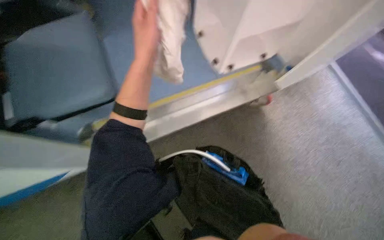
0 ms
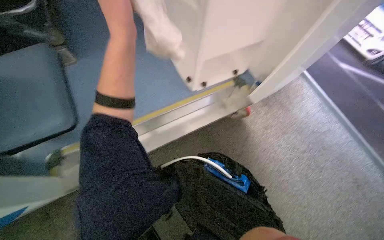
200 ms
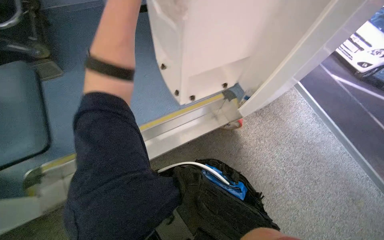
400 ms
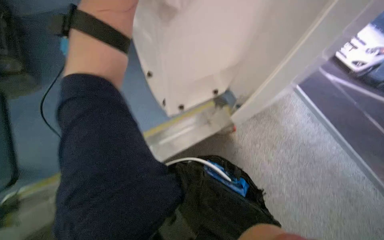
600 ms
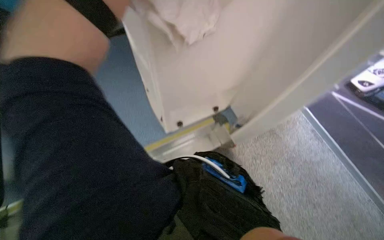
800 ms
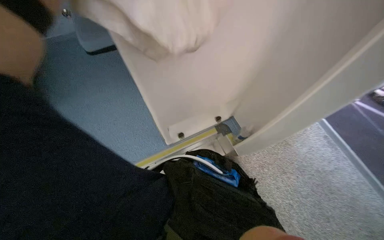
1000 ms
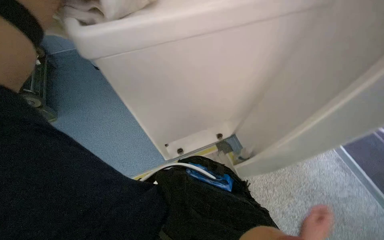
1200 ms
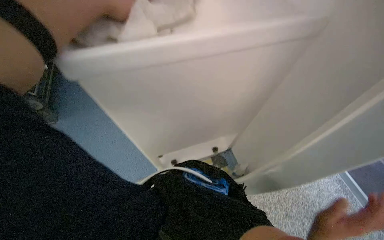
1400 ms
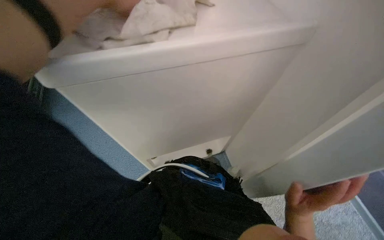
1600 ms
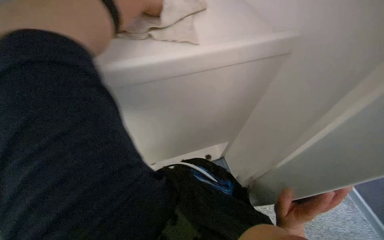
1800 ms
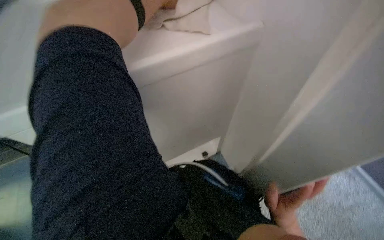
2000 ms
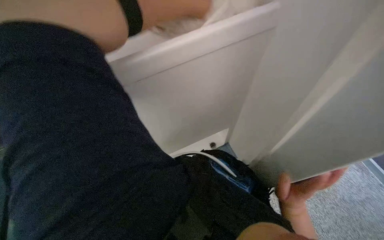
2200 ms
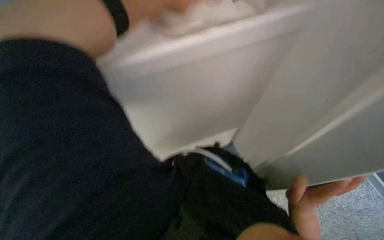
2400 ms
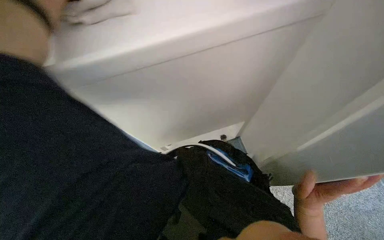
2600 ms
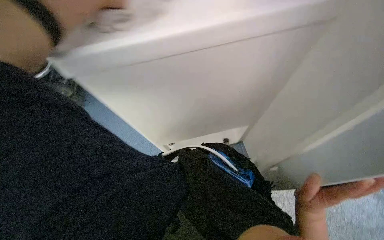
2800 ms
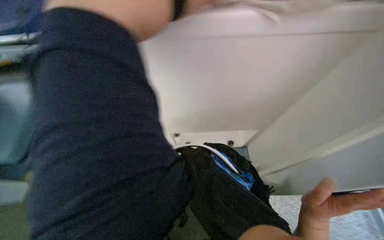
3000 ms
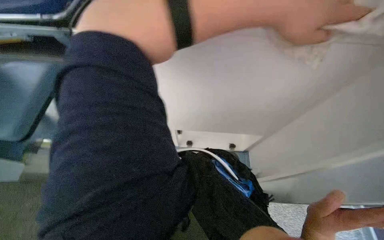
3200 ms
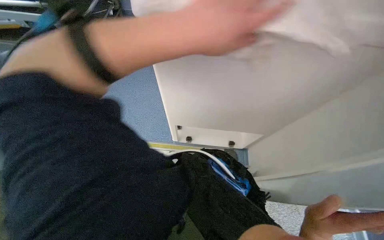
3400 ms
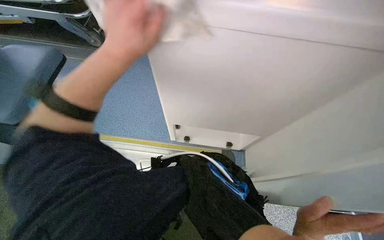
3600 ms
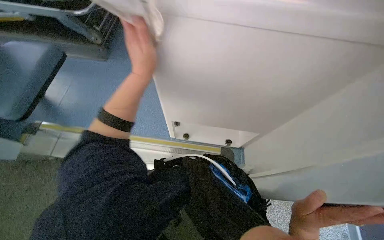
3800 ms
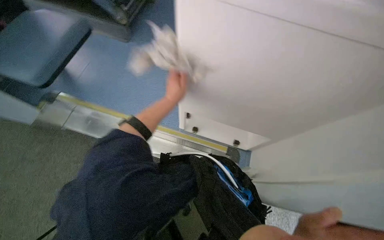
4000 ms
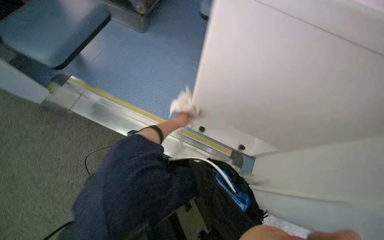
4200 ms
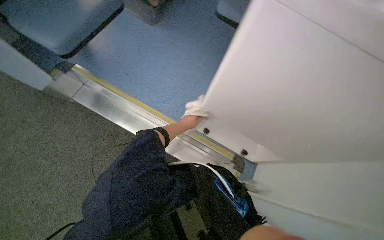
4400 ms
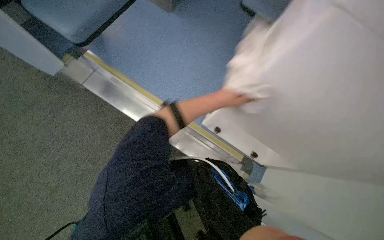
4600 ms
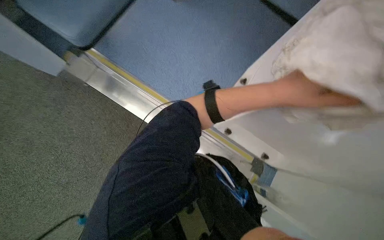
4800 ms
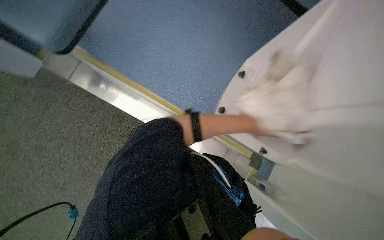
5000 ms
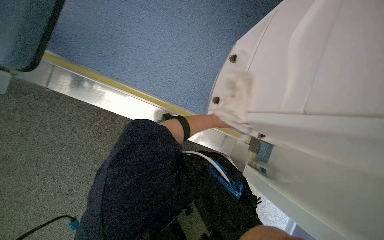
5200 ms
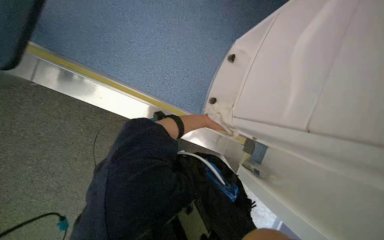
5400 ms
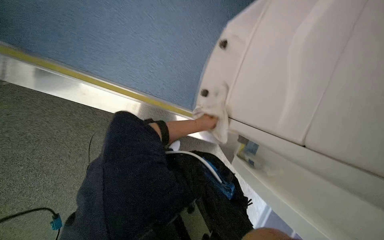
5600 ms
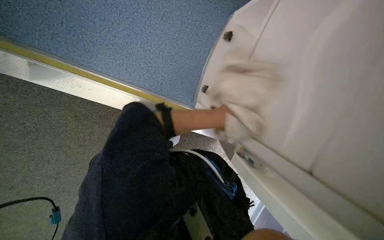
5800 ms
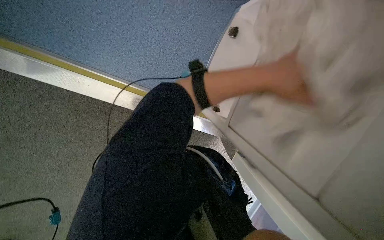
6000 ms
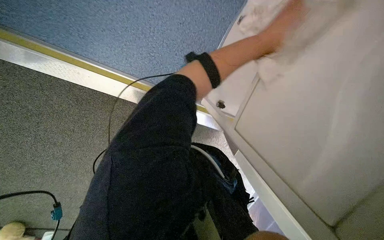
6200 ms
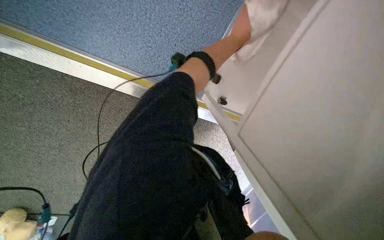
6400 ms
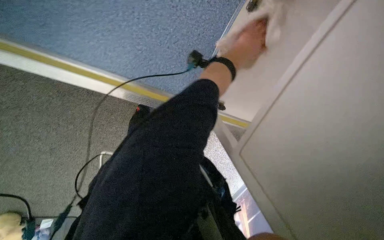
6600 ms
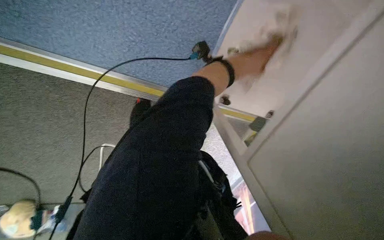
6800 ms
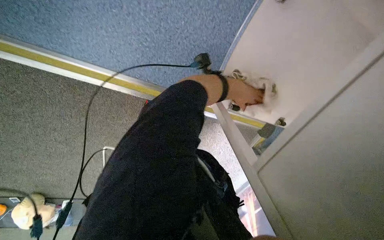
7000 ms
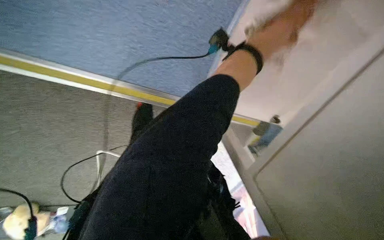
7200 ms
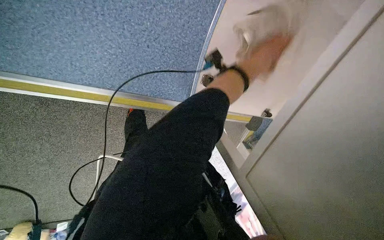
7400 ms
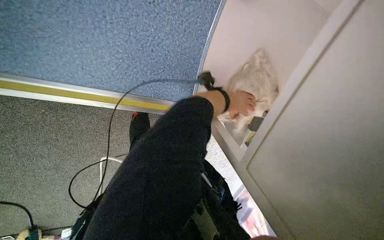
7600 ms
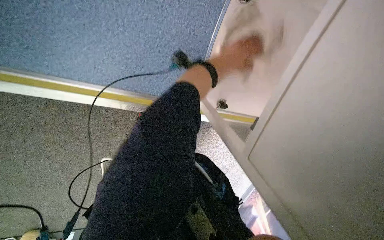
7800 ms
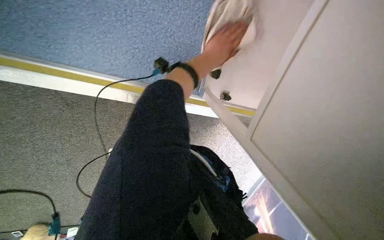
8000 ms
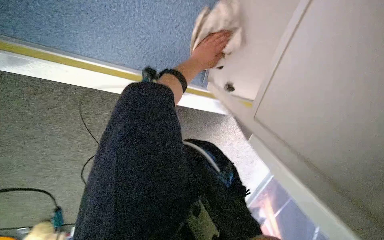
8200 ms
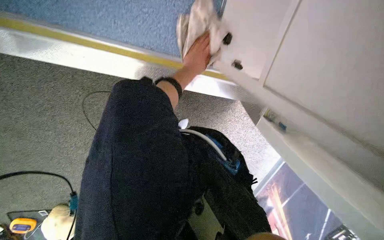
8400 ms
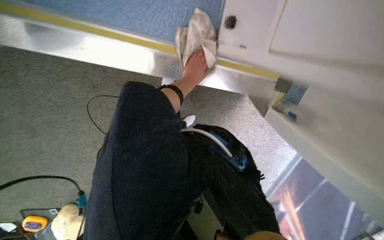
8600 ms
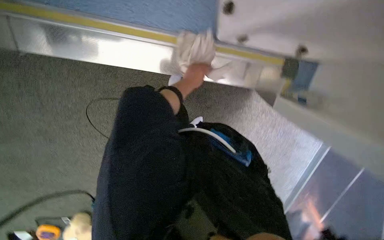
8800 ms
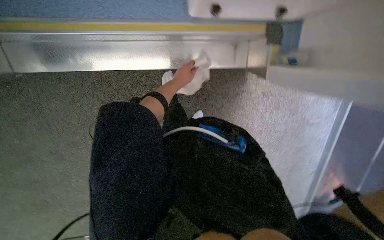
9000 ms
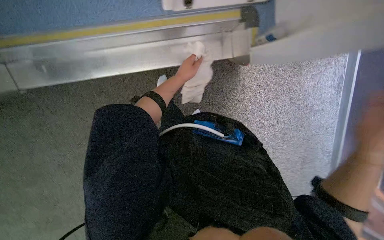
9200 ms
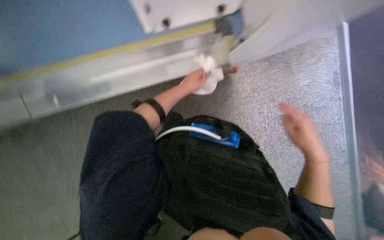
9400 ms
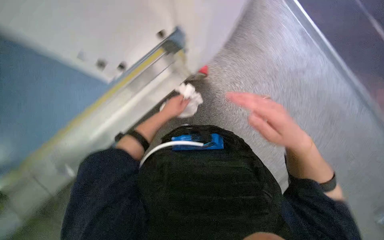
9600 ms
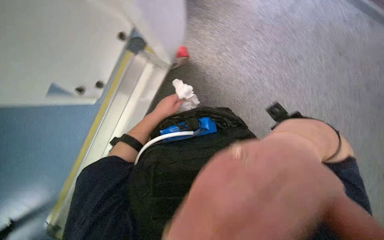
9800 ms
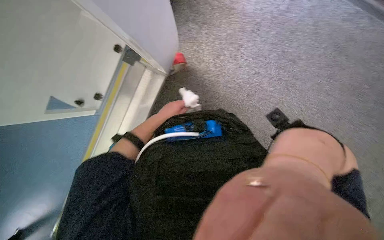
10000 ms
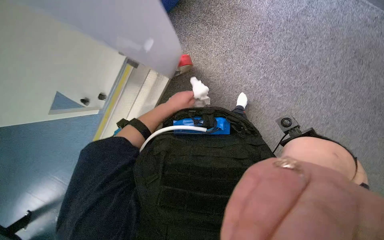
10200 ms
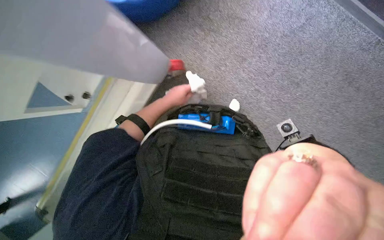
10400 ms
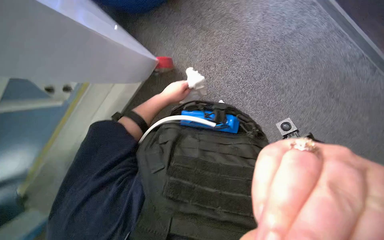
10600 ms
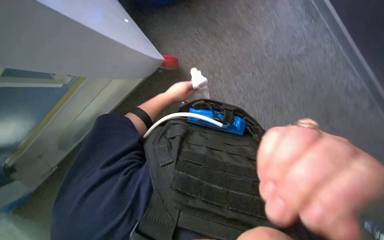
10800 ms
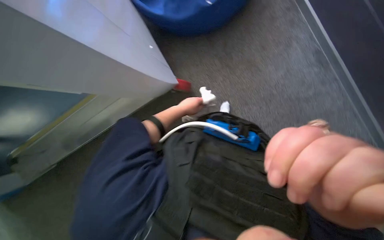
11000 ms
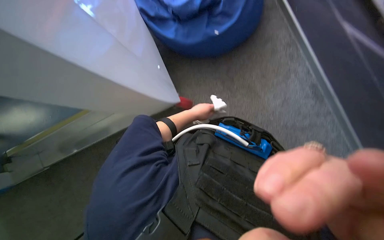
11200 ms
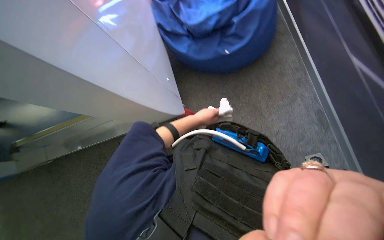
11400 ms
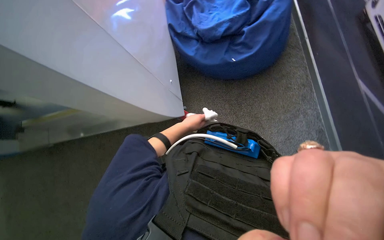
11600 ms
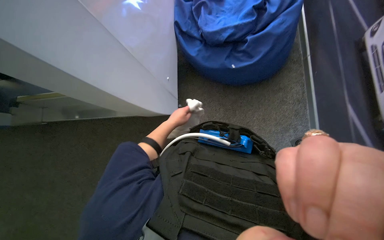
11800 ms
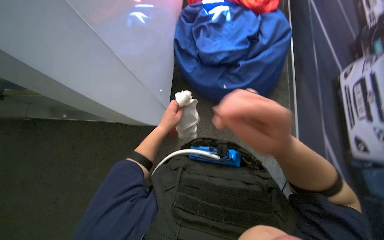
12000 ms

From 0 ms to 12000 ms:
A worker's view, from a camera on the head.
Job: wiping surfaces.
The whole recording: Wiping vehicle interior surfaces. The worker wipes various surfaces inside the vehicle, including the stretcher frame, panels, and a cabinet.
From 0 ms to 1600 ms: The wearer moves approximately 40 cm. The wearer looks approximately 25 degrees further upward.
From 4400 ms to 6000 ms: The camera pitches downward, by roughly 25 degrees.
From 7600 ms to 9000 ms: The view pans to the left by some 15 degrees. The left hand moves to the left, about 25 cm.
From 9000 ms to 10400 ms: The head travels about 40 cm.

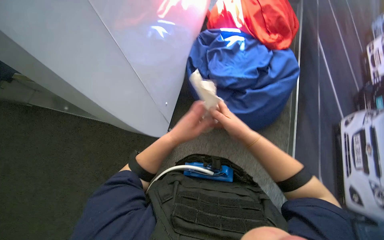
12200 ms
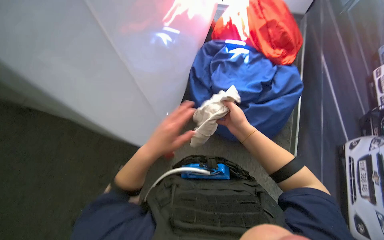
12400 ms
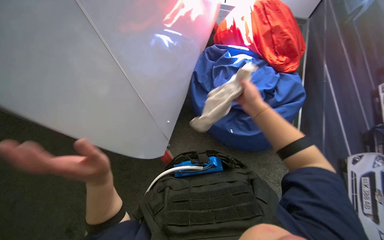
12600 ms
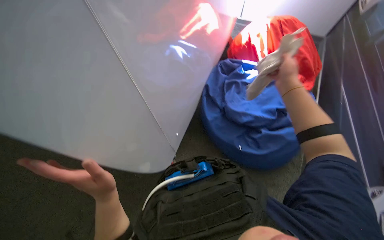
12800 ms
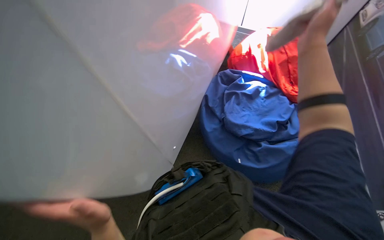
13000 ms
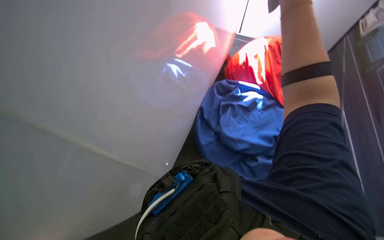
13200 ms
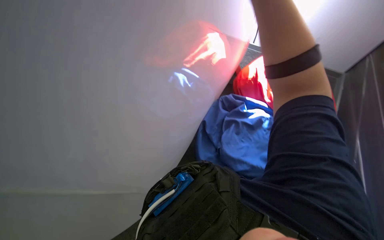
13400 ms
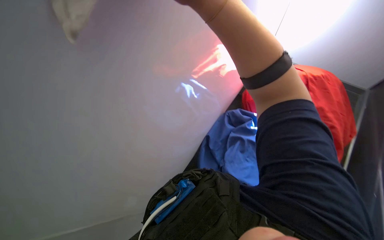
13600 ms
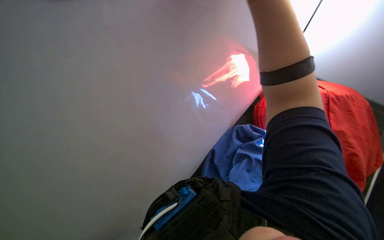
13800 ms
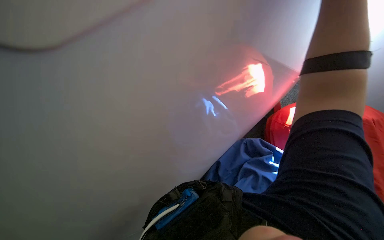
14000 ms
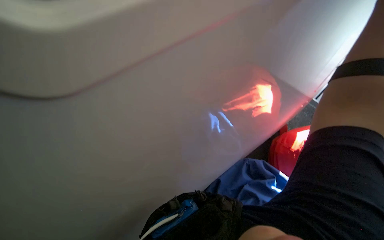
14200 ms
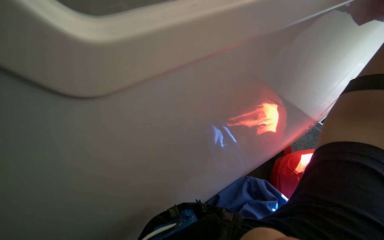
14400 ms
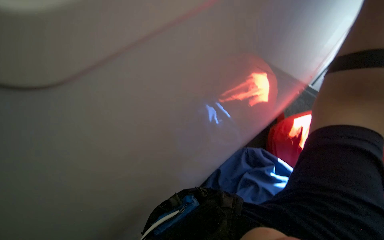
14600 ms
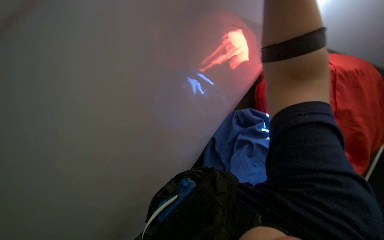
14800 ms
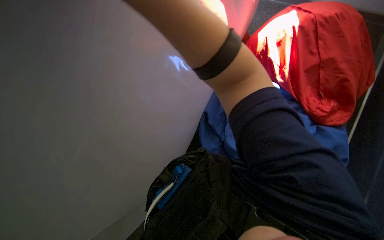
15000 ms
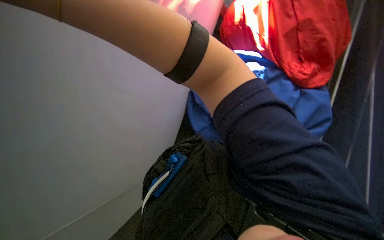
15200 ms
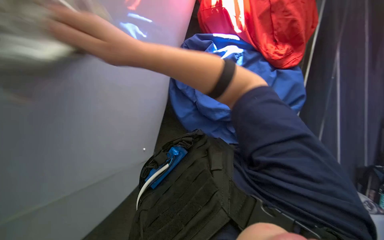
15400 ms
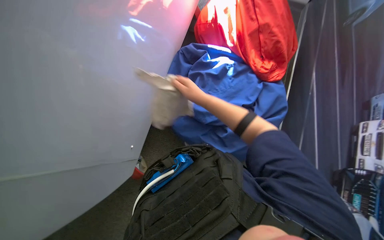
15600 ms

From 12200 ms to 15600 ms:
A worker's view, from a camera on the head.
Job: wiping surfaces.
The whole recording: Wiping vehicle interior surfaces. The worker wipes various surfaces inside the vehicle, including the stretcher frame, panels, and a cabinet.
From 12200 ms to 13800 ms: The wearer moves about 80 cm. The wearer's head swings about 25 degrees to the left.
From 13800 ms to 15600 ms: The wearer looks about 35 degrees further to the right. The view tips downward by roughly 30 degrees.

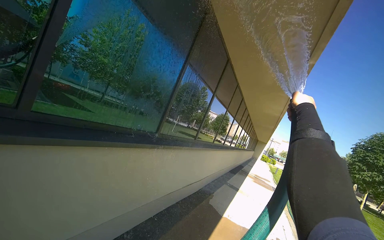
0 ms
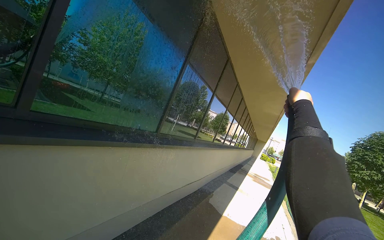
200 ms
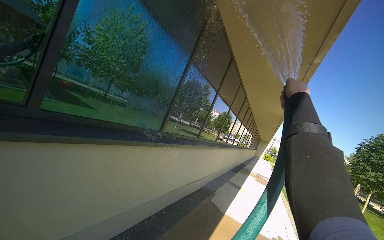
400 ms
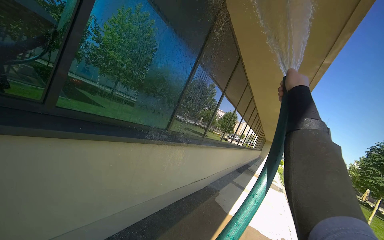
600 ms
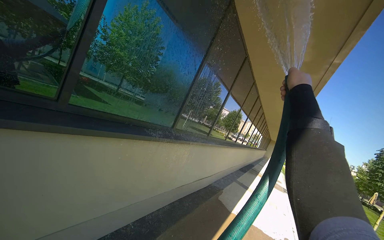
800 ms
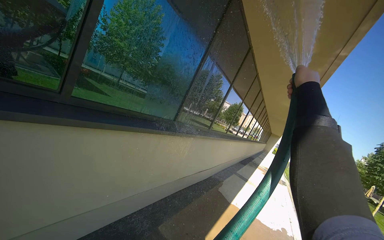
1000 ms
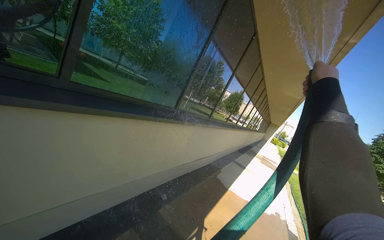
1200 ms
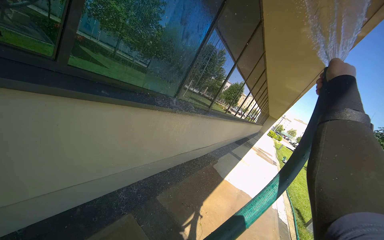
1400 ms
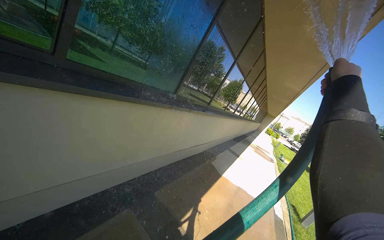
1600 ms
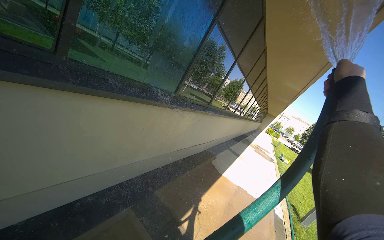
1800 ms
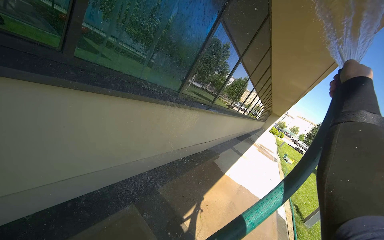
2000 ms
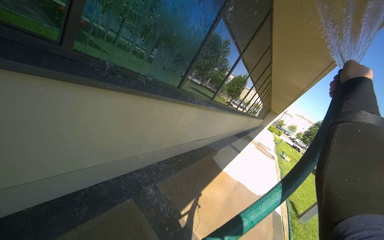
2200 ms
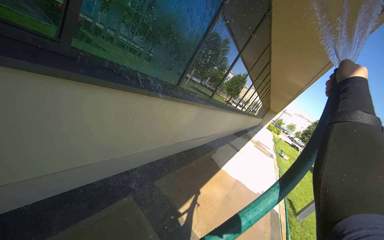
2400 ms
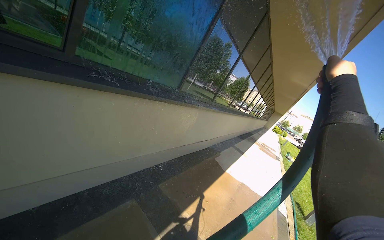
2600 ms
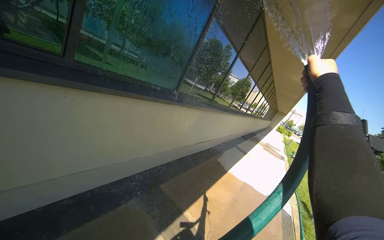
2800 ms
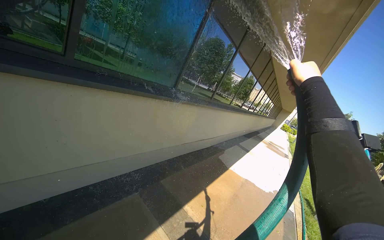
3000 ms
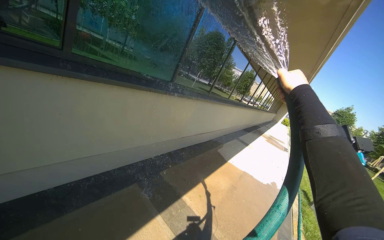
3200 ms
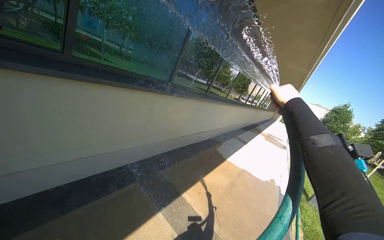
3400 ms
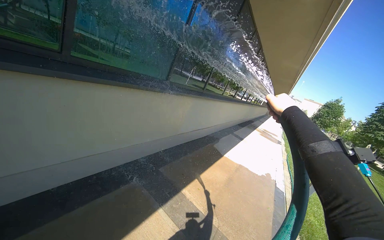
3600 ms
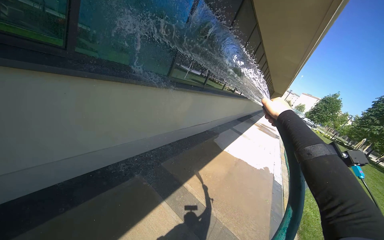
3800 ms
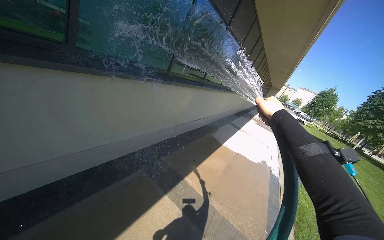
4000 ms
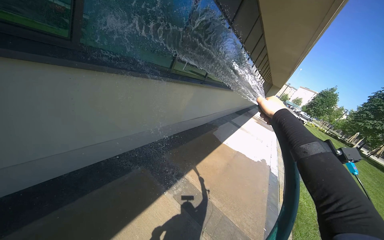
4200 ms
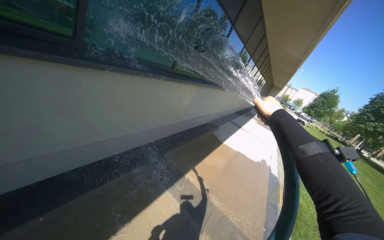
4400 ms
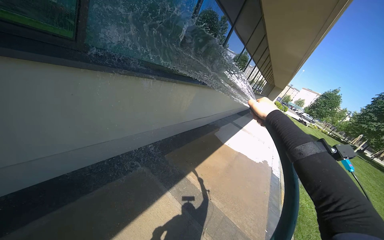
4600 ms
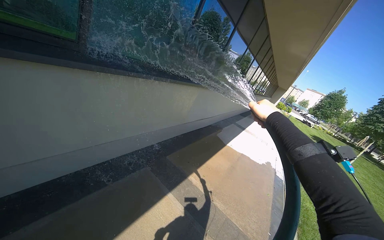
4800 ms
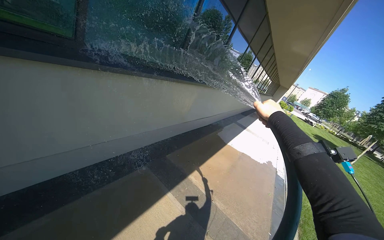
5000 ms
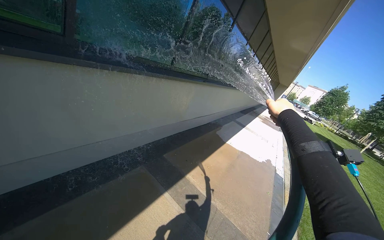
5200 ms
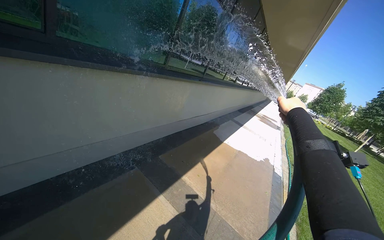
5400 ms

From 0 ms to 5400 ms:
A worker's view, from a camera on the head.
Job: cleaning windows.
The whole recording: Rinsing building windows. The worker rinses the building windows with a hose.
From 0 ms to 1400 ms: The view tips downward by about 15 degrees. The right hand is displaced to the left and nearer to the camera by approximately 25 cm.
From 2800 ms to 4000 ms: The right hand moves down the picture, some 25 cm.
